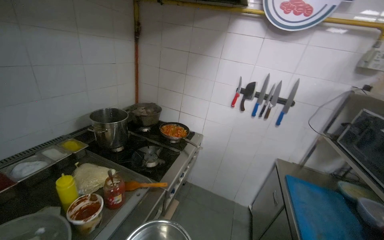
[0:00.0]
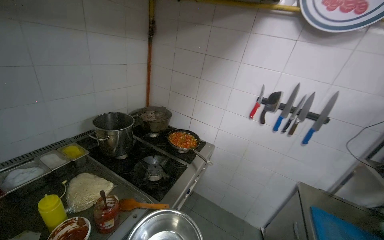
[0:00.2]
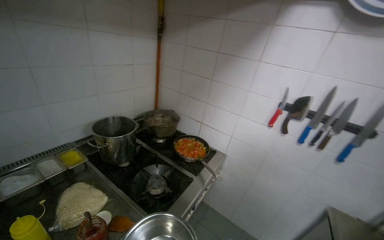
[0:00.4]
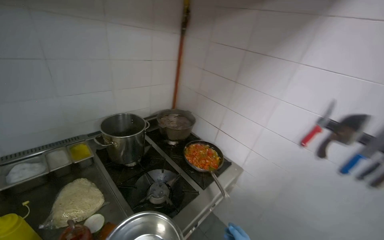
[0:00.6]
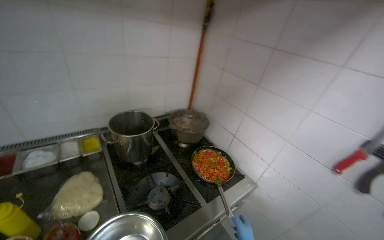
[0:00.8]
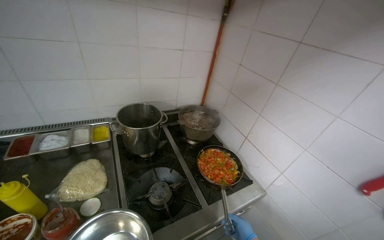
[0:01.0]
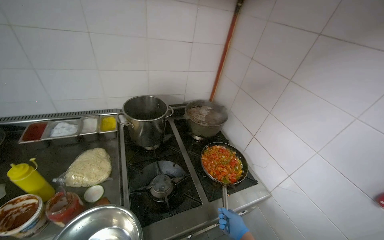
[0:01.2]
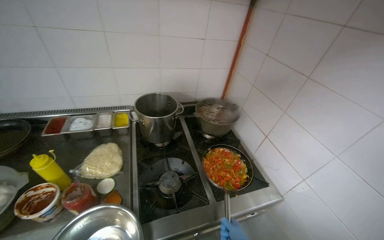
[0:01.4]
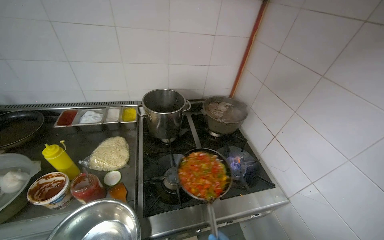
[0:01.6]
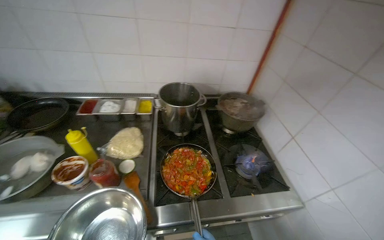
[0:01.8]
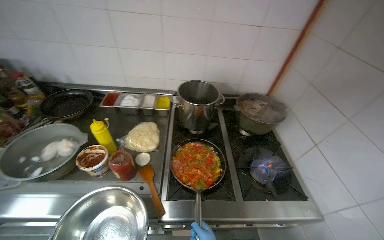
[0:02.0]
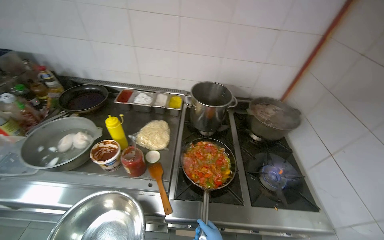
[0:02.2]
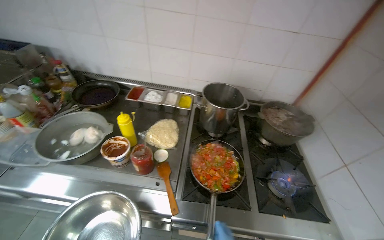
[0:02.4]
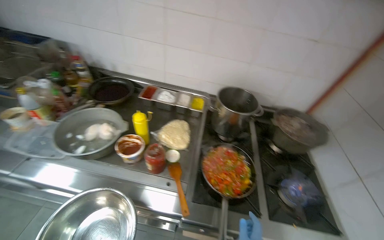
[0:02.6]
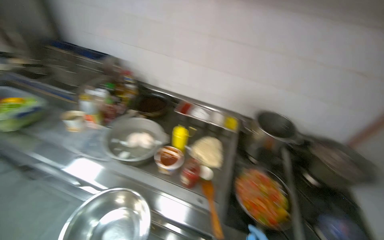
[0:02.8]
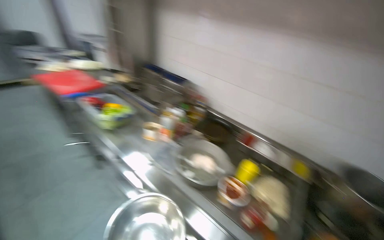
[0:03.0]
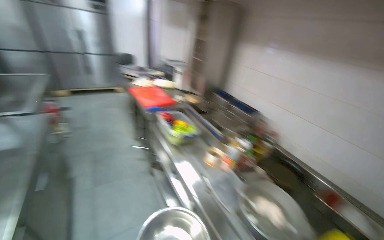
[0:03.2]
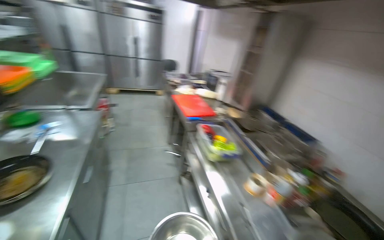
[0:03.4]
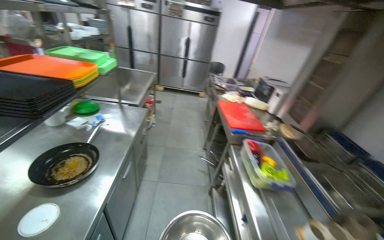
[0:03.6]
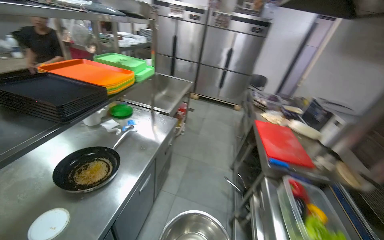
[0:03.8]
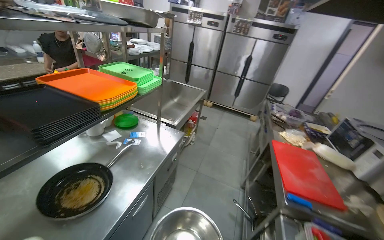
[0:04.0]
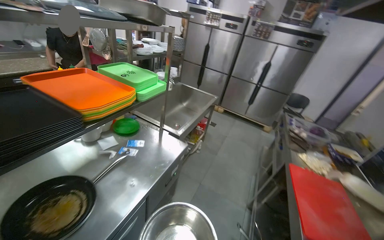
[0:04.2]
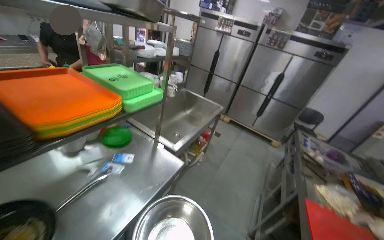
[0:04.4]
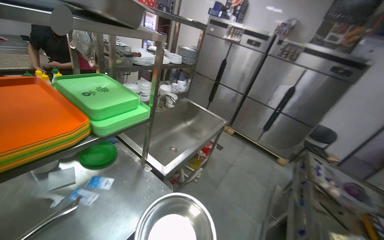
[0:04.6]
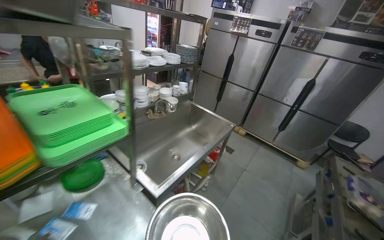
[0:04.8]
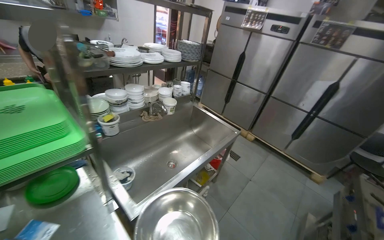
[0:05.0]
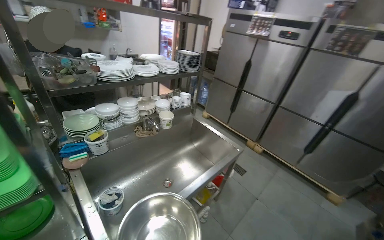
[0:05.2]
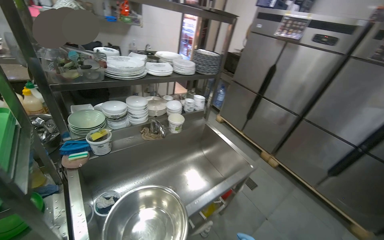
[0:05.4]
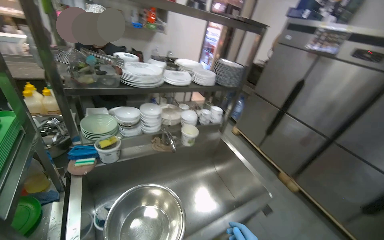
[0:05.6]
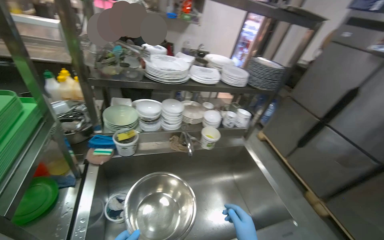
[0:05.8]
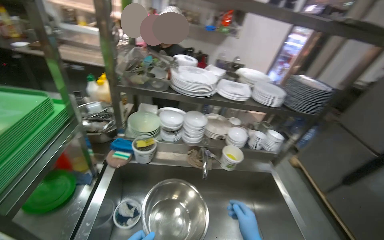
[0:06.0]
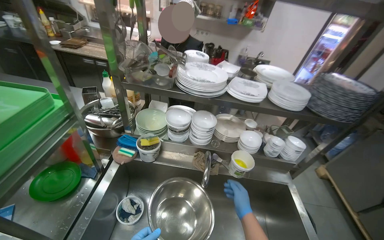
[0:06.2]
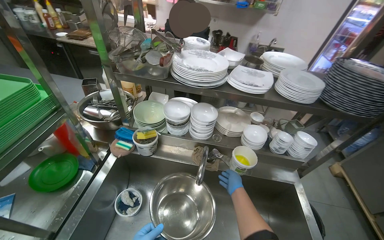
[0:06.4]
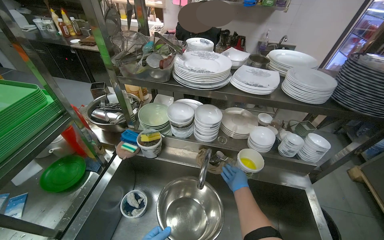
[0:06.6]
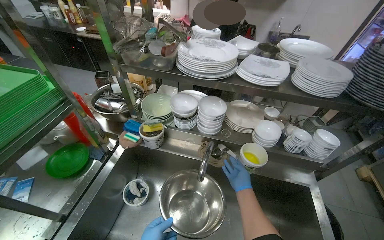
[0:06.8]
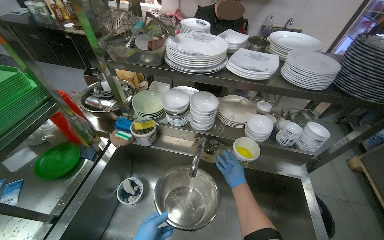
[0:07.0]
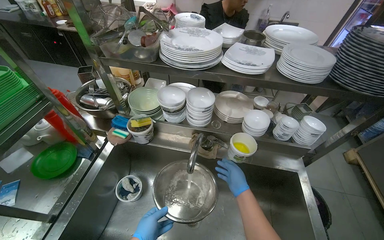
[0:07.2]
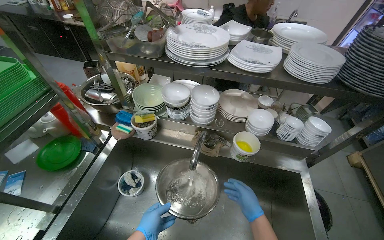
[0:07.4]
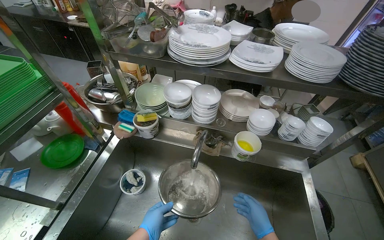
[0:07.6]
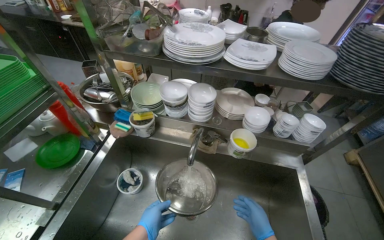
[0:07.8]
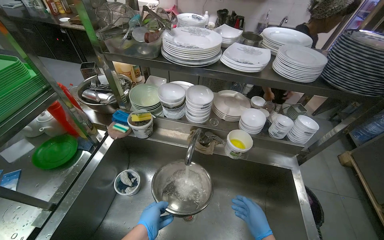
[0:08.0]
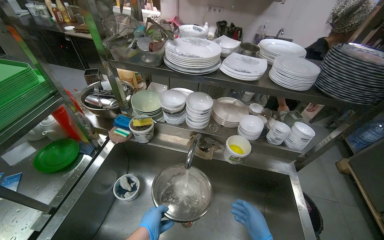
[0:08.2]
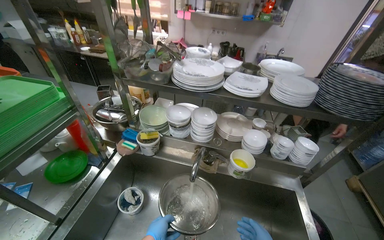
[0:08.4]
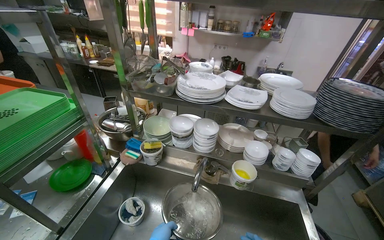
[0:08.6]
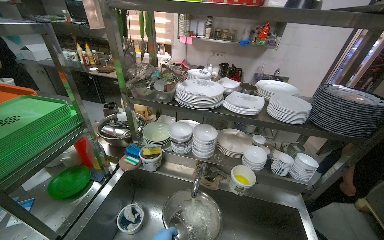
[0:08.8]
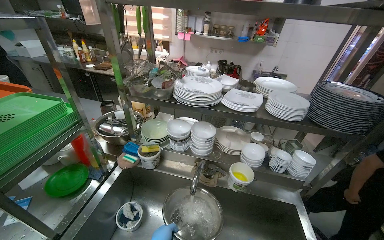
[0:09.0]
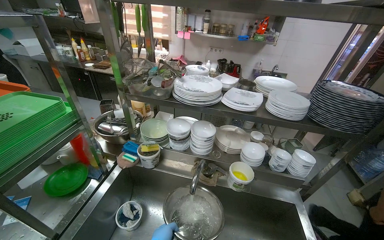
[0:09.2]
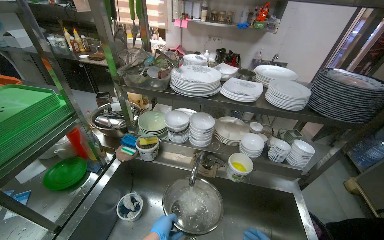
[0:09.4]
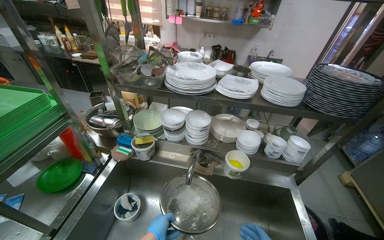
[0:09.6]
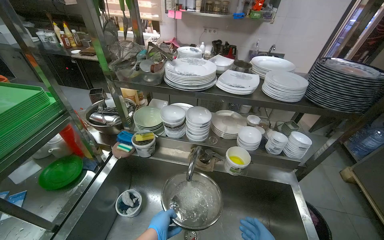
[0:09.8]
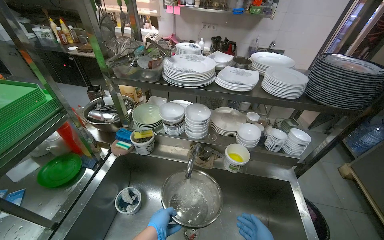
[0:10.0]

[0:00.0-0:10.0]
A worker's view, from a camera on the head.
Job: cleaning kitchen.
The whole recording: Rinsing metal bowl. The worker rinses a metal bowl under running water in the sink.
0:00.0 to 0:01.4: The wearer moves about 70 cm. The head turns to the left by approximately 50 degrees.
0:01.4 to 0:02.8: The wearer looks approximately 35 degrees further to the left.
0:02.8 to 0:04.2: The head travels approximately 1 m. The wearer's head swings some 100 degrees to the left. The wearer looks roughly 20 degrees further upward.
0:04.2 to 0:05.8: The wearer moves roughly 1 m. The wearer's head swings some 45 degrees to the left.
0:05.8 to 0:07.2: The head turns to the left by approximately 30 degrees.
0:07.2 to 0:08.6: The camera pitches upward, by about 15 degrees.

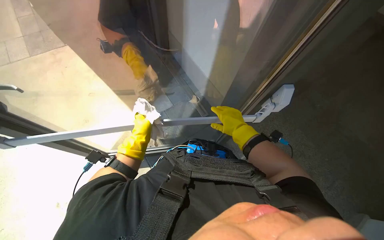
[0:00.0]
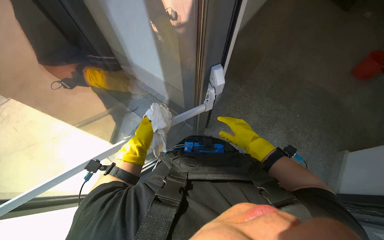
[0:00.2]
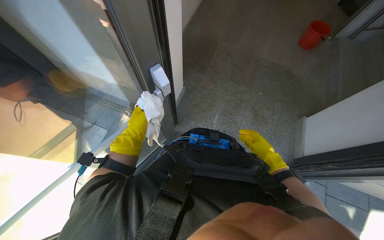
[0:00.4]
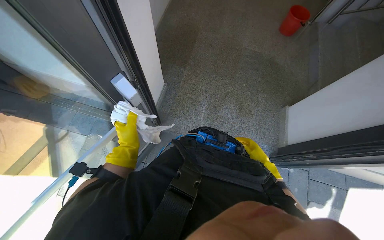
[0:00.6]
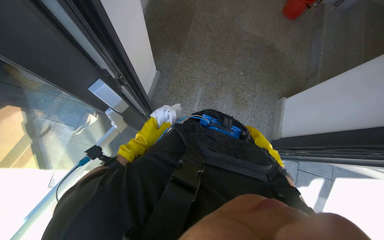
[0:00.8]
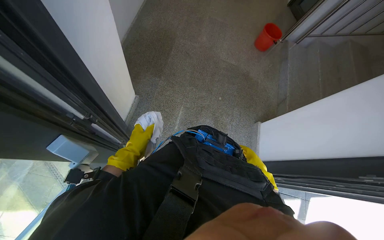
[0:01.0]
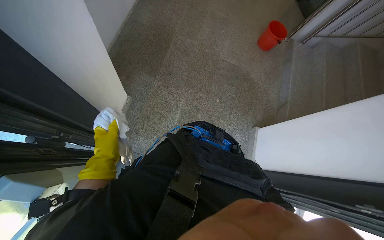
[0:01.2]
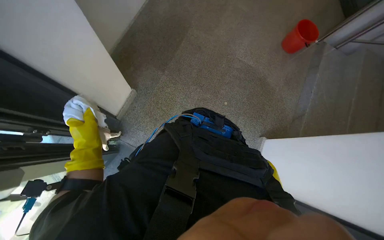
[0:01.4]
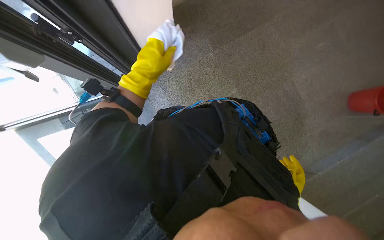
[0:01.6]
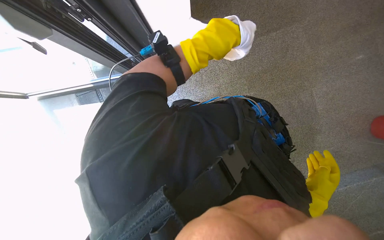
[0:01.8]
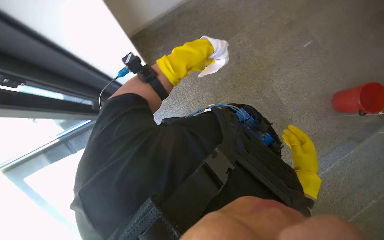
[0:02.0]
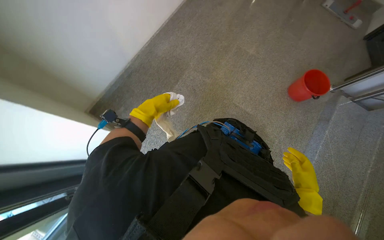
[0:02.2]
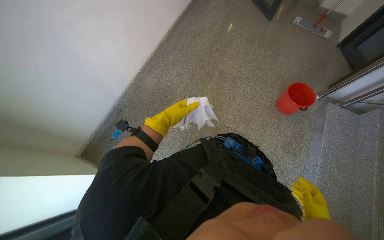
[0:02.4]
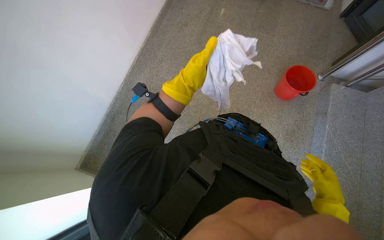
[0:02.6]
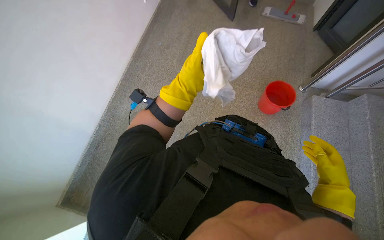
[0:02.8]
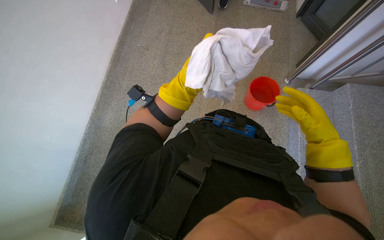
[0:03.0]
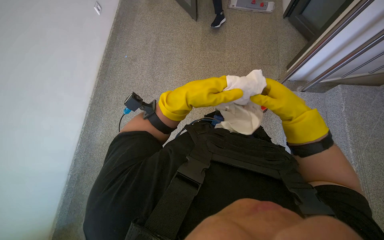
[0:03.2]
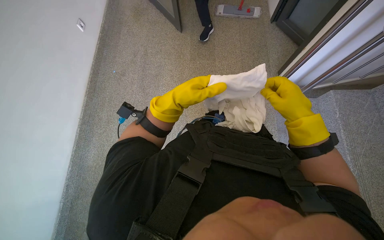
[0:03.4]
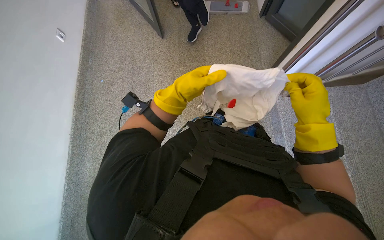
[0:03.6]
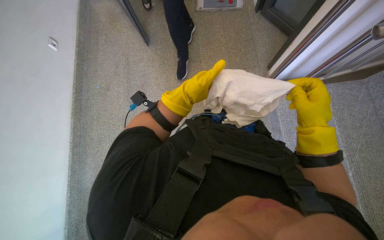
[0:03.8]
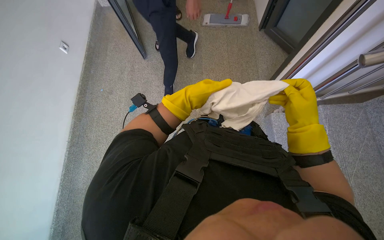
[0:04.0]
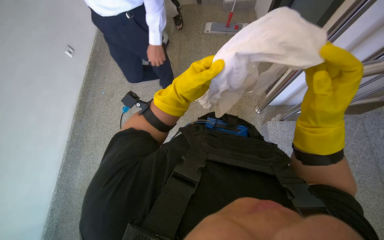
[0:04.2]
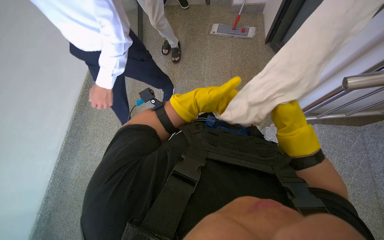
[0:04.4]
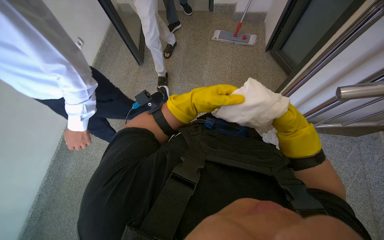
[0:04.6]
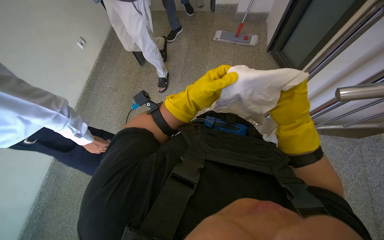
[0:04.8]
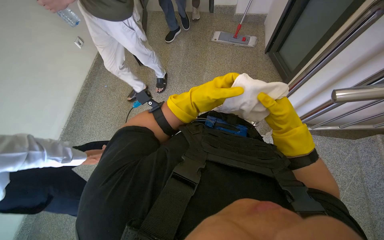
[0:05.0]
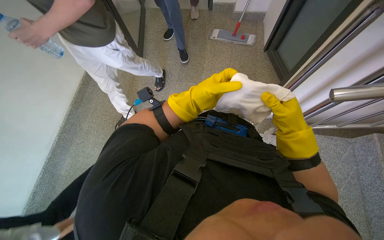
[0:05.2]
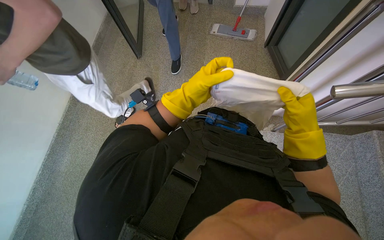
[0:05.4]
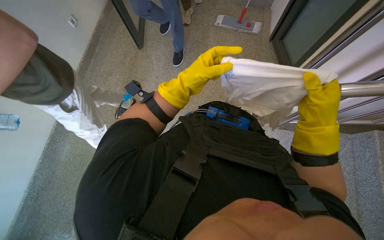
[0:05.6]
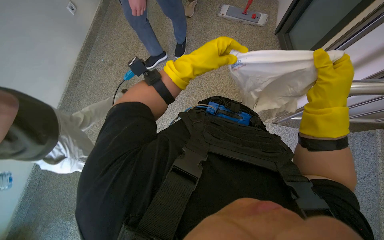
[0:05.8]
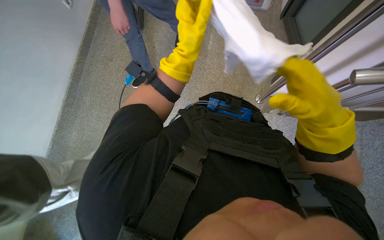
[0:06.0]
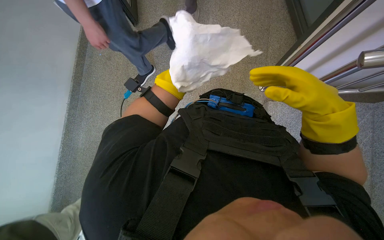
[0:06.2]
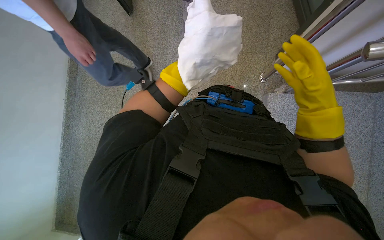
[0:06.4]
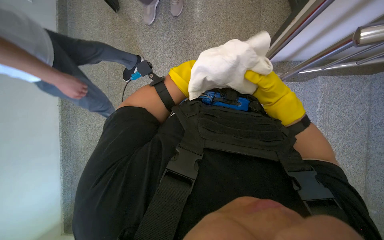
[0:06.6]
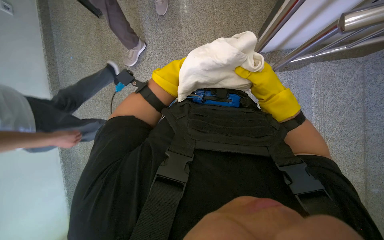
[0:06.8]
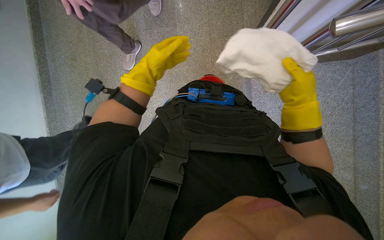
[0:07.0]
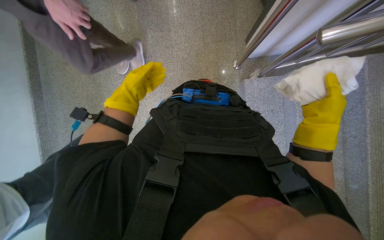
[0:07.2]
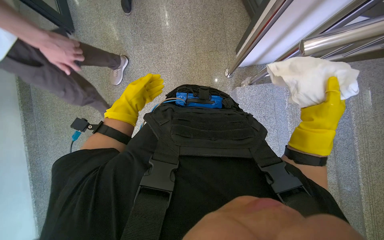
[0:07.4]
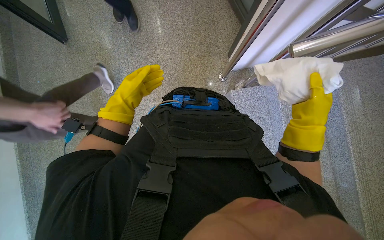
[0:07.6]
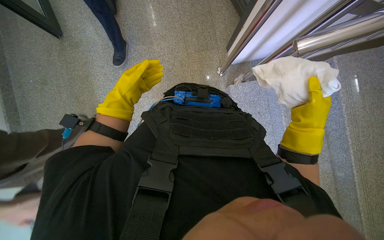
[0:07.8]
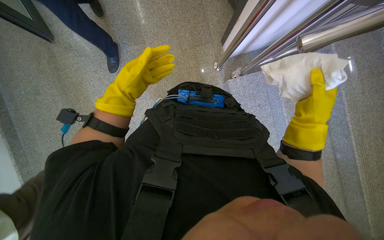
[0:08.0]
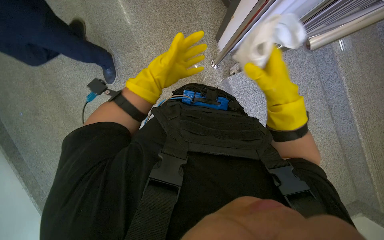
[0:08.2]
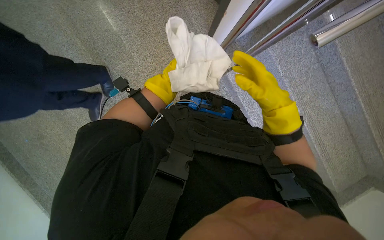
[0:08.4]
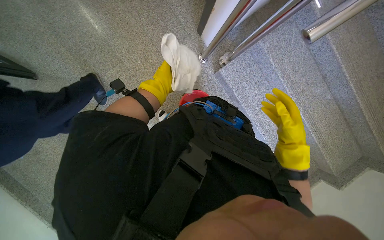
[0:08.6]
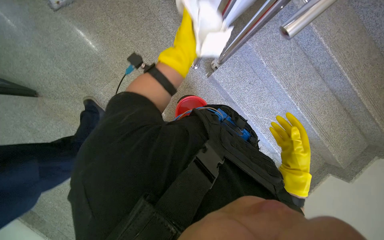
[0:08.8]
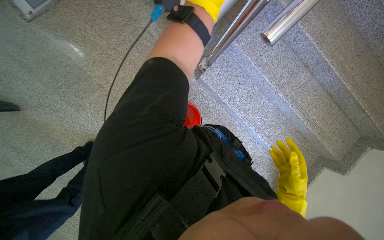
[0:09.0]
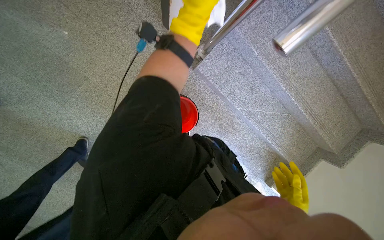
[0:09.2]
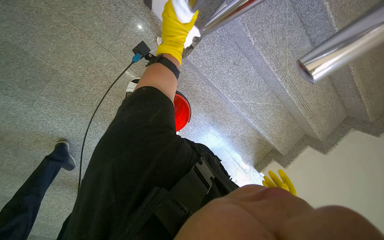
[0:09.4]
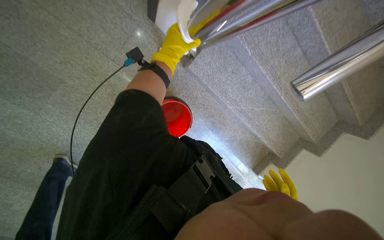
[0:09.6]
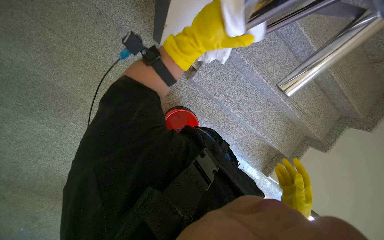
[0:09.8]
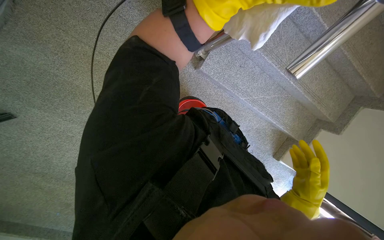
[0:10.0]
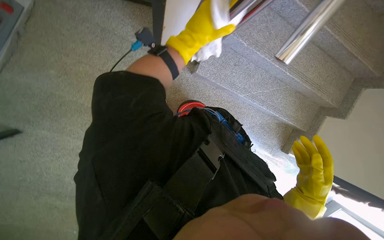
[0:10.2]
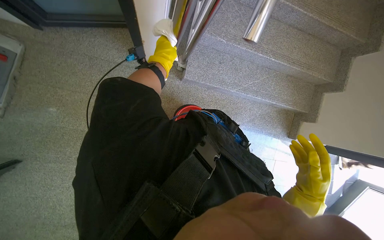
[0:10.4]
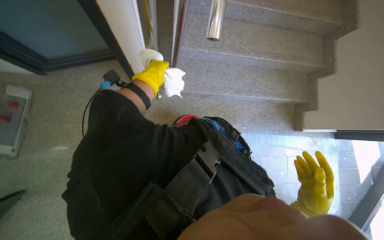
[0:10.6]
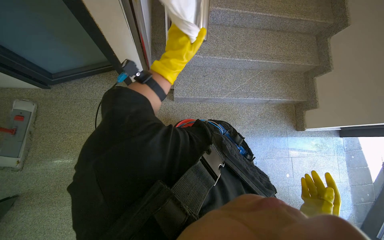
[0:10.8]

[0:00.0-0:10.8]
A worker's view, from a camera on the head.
Job: wiping surfaces.
The whole recording: Wiping staircase handrail. The worker wipes the staircase handrail with a white cloth.
0:00.0 to 0:01.6: The view tips downward by roughly 15 degrees.
0:01.6 to 0:03.0: The wearer's head swings roughly 45 degrees to the right. The view tilts approximately 30 degrees upward.
0:03.0 to 0:04.6: The view tips upward by approximately 15 degrees. The right hand goes roughly 20 cm farther from the camera.
0:04.6 to 0:06.2: The view tilts approximately 15 degrees downward. The right hand shifts about 15 cm nearer to the camera.
0:06.2 to 0:07.8: The right hand shifts some 10 cm farther from the camera.
0:07.8 to 0:09.2: Everything in view rotates about 25 degrees counterclockwise. The right hand goes some 25 cm down the picture.
0:09.2 to 0:10.8: The scene rotates counterclockwise by approximately 45 degrees.
